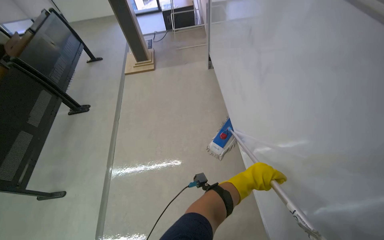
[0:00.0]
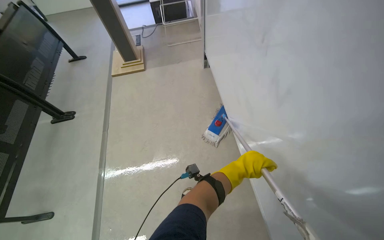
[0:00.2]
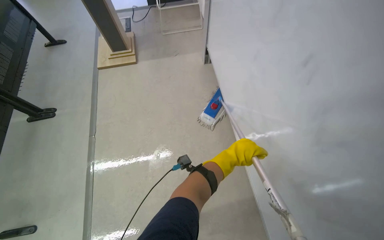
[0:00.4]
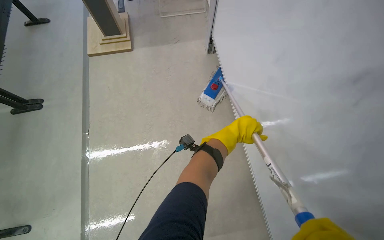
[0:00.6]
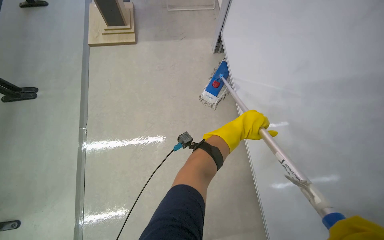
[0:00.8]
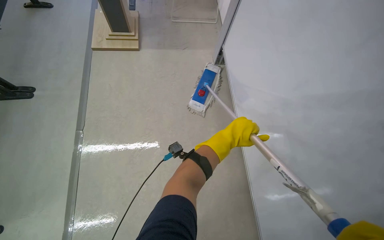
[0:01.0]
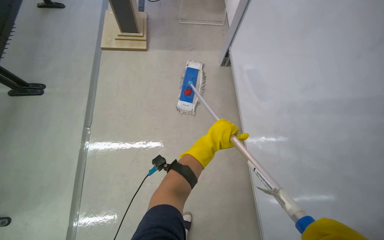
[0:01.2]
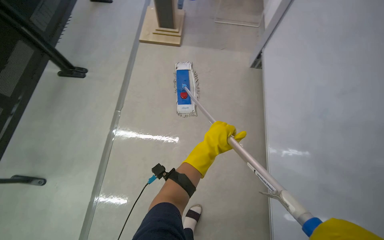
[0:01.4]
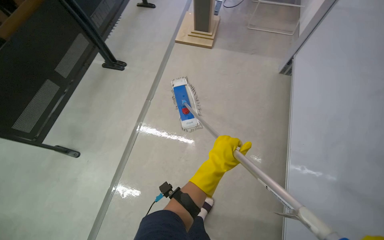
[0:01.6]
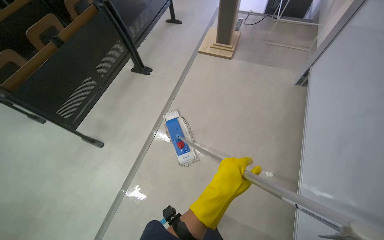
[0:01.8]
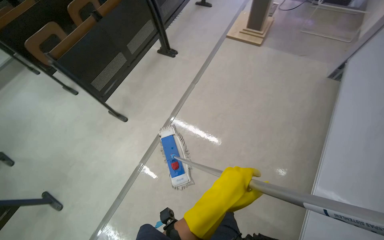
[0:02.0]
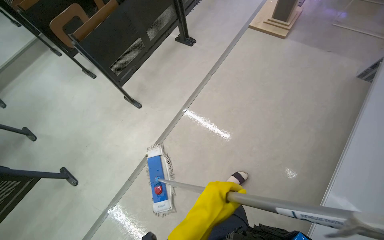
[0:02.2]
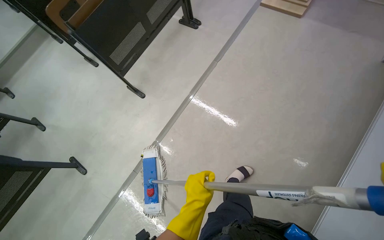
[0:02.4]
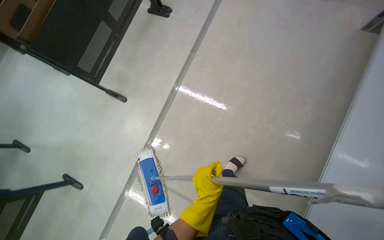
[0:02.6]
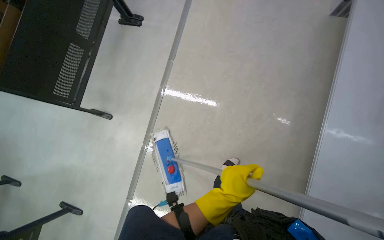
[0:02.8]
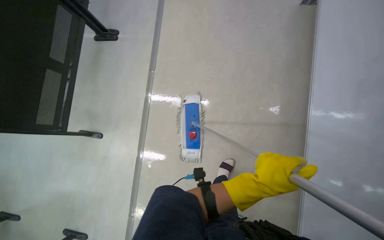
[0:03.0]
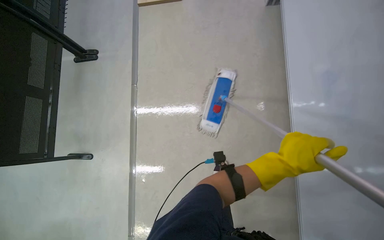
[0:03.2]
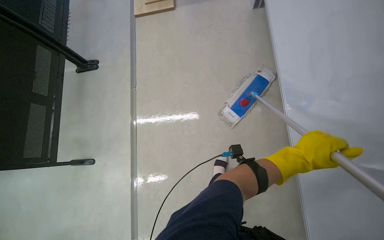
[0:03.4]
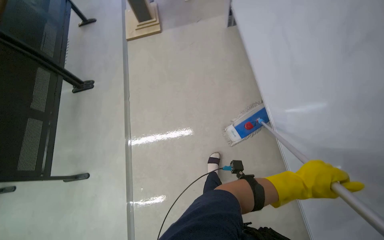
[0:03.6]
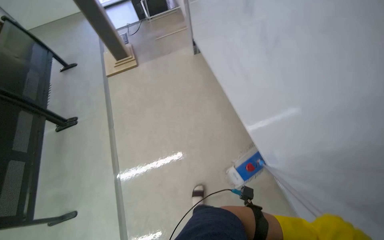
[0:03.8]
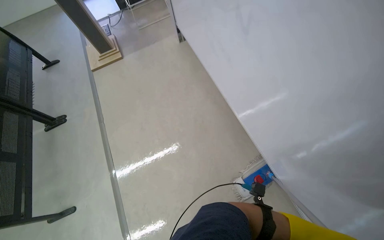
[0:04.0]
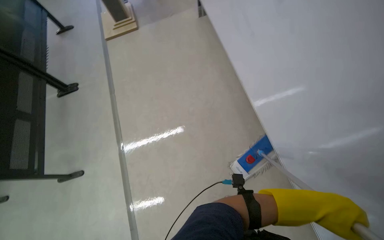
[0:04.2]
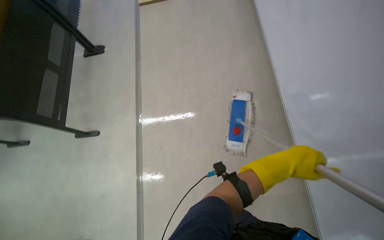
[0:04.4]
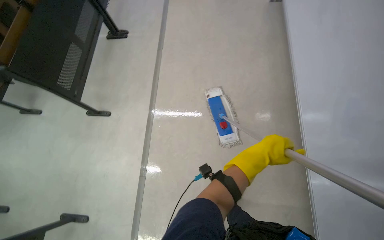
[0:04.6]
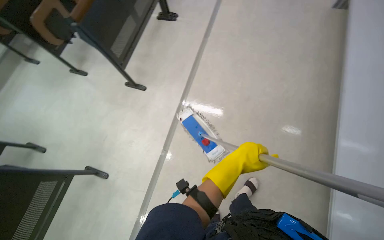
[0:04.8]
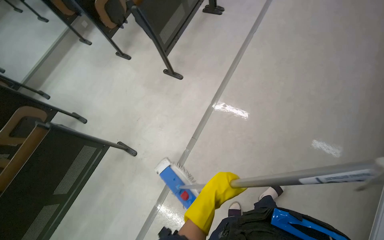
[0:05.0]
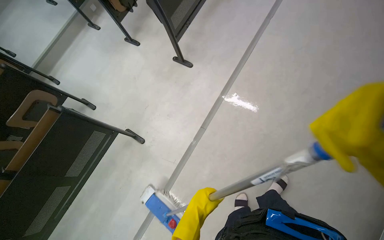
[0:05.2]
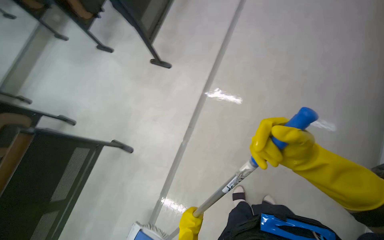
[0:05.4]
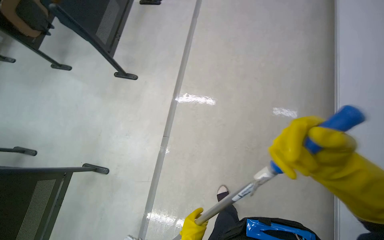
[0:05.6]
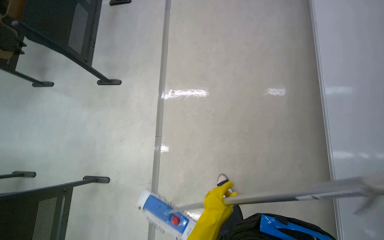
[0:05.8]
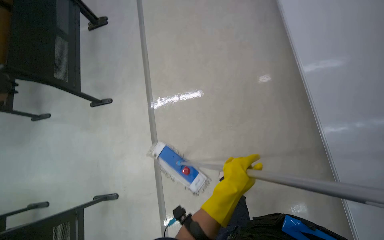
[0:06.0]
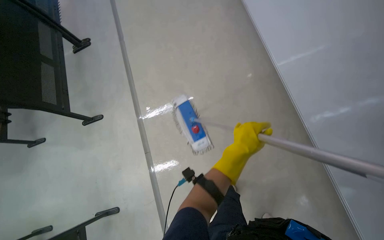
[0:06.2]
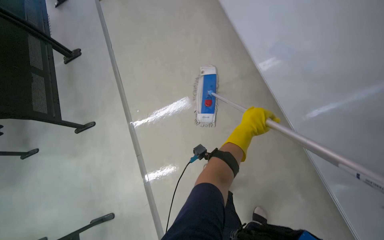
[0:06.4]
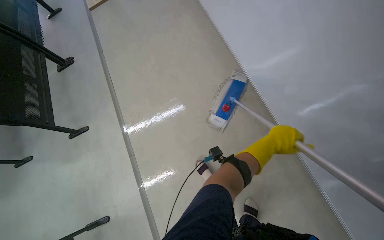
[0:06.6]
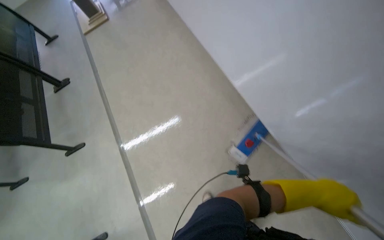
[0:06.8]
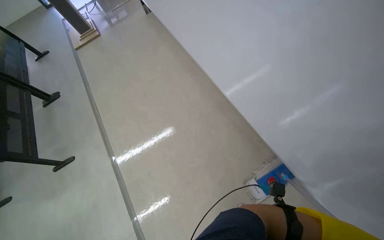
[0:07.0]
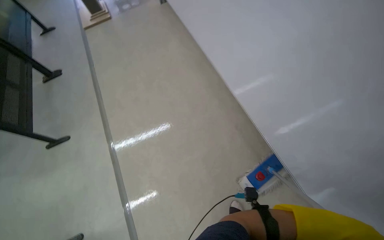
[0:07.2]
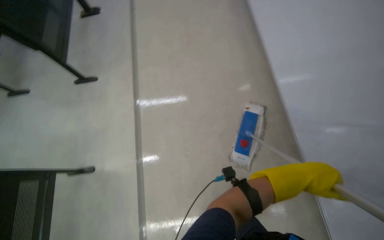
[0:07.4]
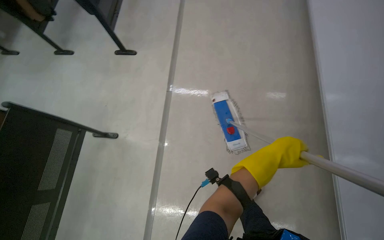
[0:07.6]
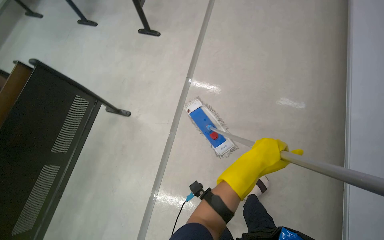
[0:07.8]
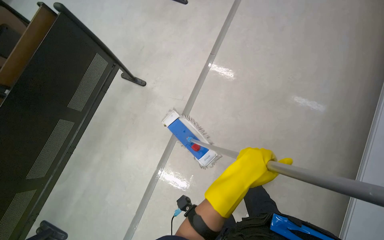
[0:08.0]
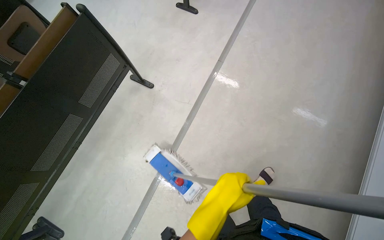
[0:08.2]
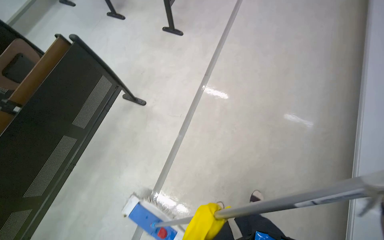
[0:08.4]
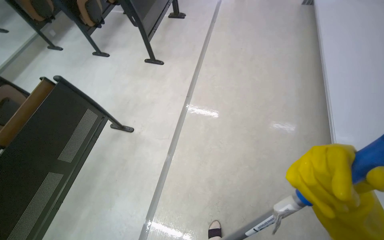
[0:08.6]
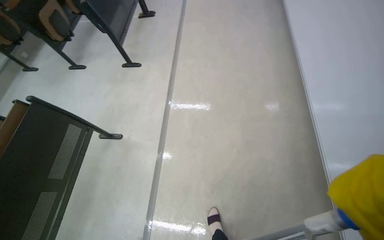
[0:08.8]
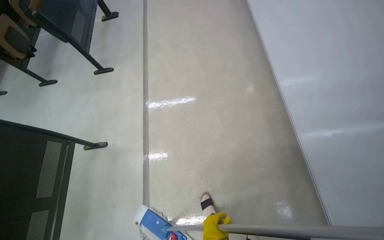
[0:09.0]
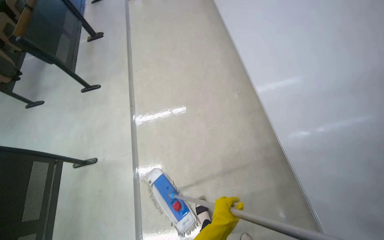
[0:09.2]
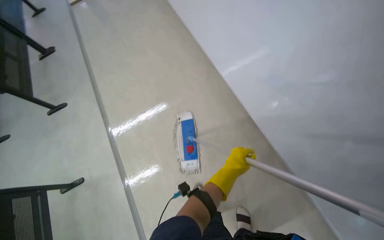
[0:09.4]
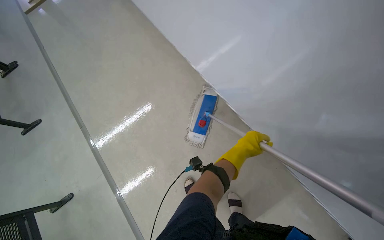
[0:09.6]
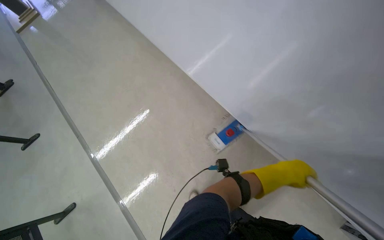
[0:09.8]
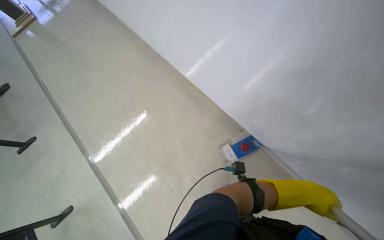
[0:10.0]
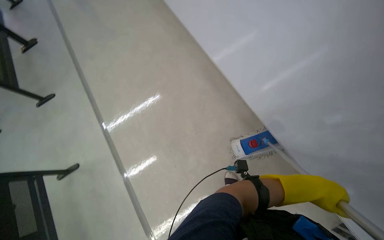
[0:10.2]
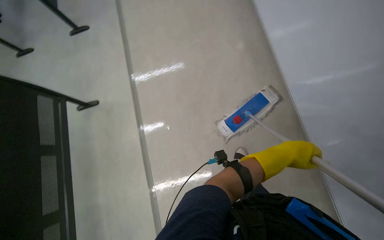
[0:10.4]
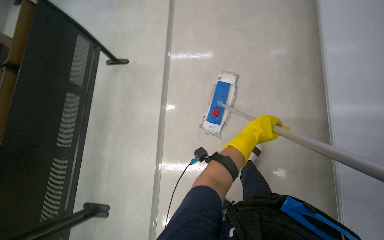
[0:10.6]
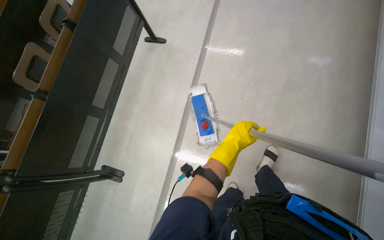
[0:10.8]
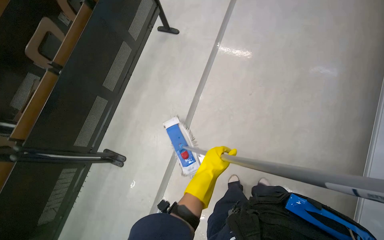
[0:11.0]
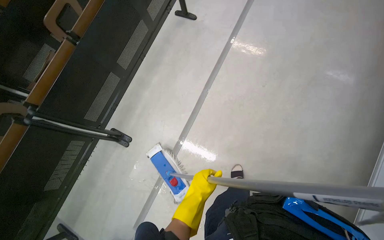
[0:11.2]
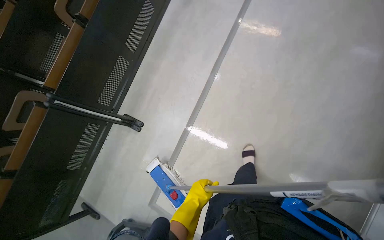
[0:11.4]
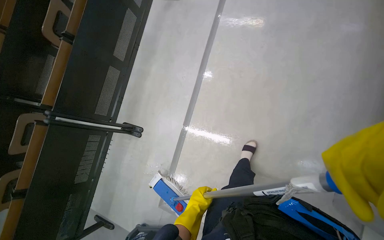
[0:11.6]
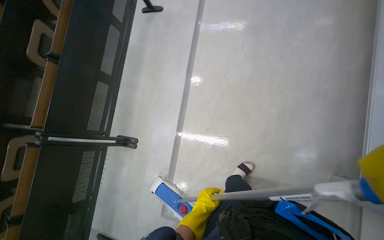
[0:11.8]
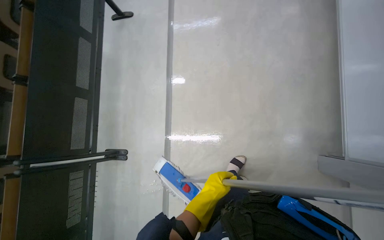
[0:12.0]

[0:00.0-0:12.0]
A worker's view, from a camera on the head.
Job: mopping floor.
The whole recording: Mopping lecture hall floor. The worker mops the floor of the lecture hall, moving chairs and re-wetting the mop as needed.
0:09.0 to 0:10.4: The wearer moves about 40 cm.

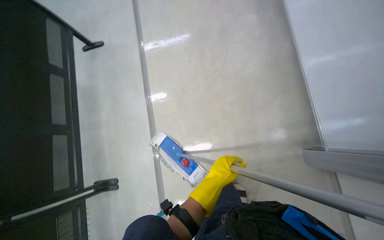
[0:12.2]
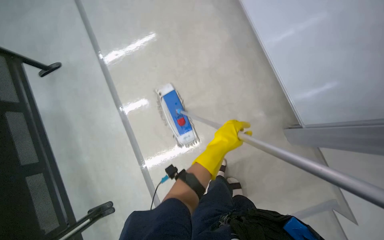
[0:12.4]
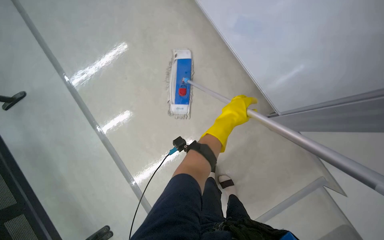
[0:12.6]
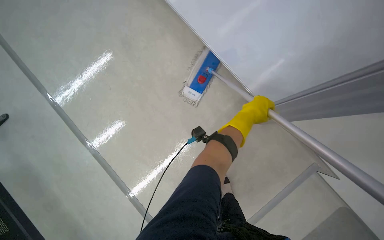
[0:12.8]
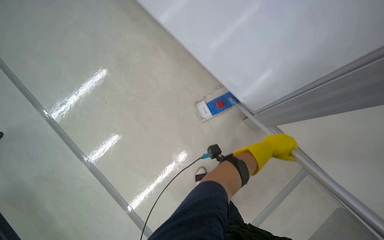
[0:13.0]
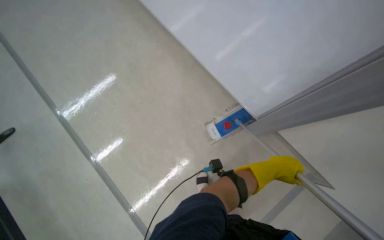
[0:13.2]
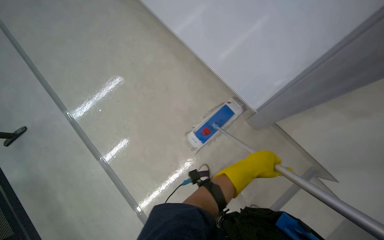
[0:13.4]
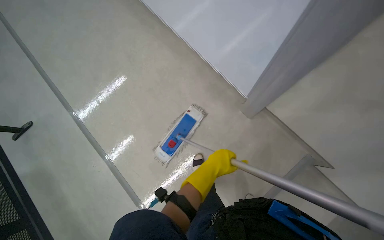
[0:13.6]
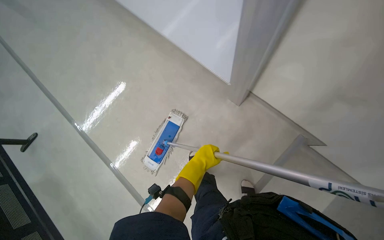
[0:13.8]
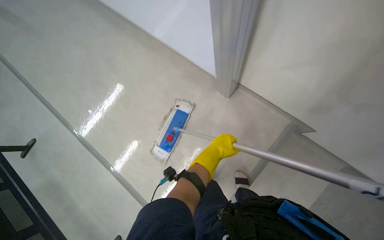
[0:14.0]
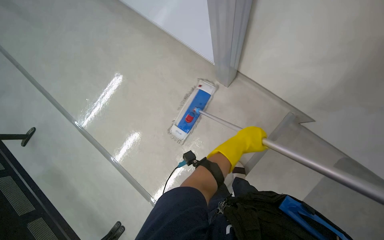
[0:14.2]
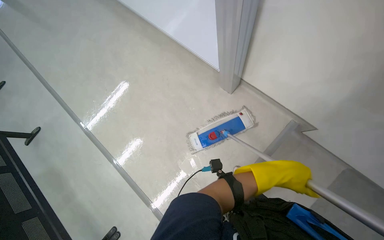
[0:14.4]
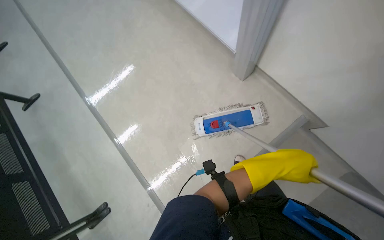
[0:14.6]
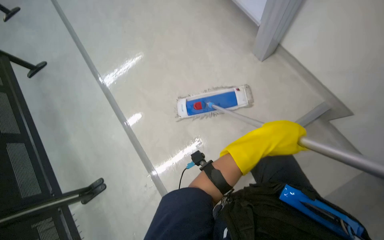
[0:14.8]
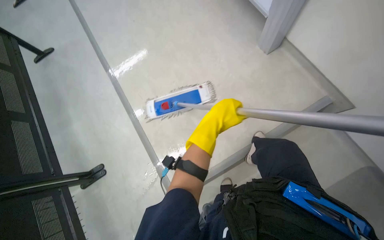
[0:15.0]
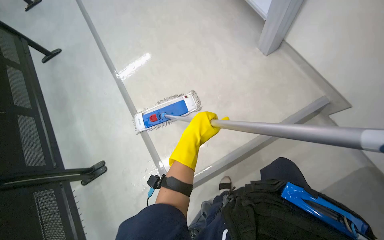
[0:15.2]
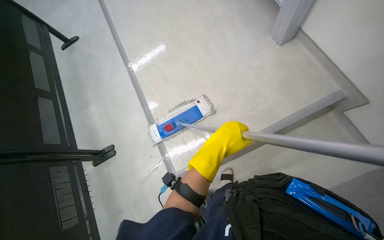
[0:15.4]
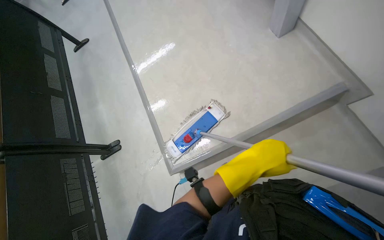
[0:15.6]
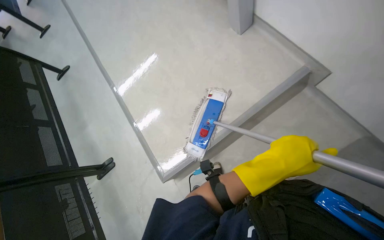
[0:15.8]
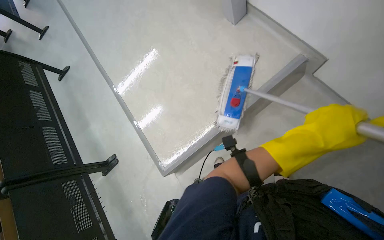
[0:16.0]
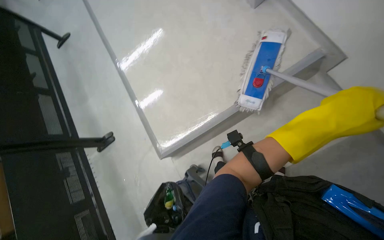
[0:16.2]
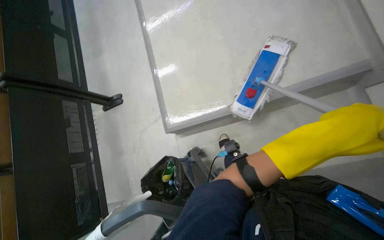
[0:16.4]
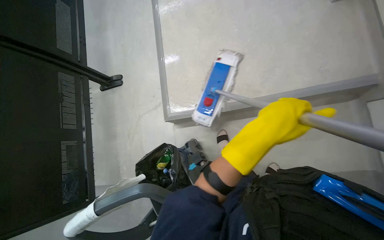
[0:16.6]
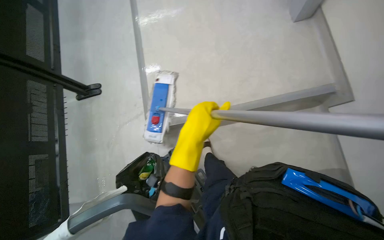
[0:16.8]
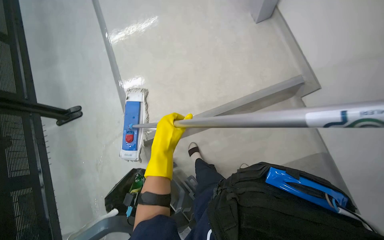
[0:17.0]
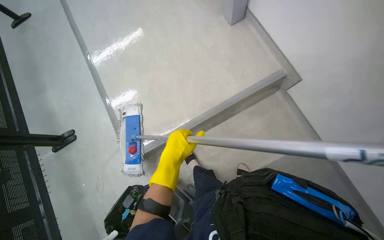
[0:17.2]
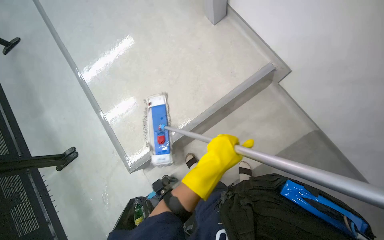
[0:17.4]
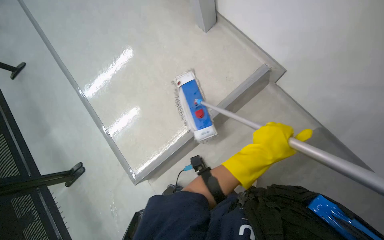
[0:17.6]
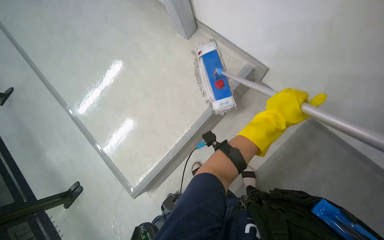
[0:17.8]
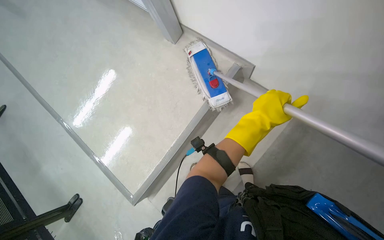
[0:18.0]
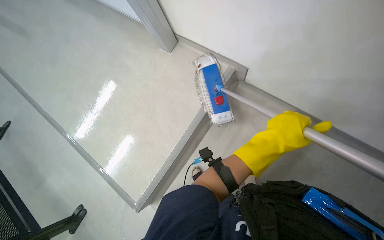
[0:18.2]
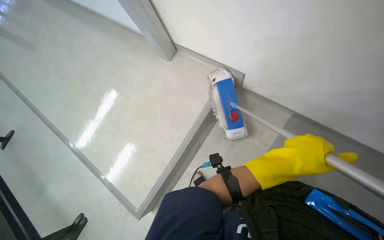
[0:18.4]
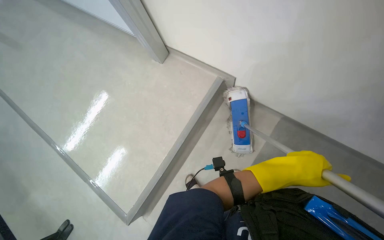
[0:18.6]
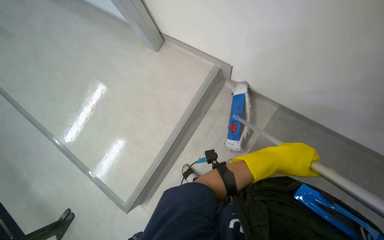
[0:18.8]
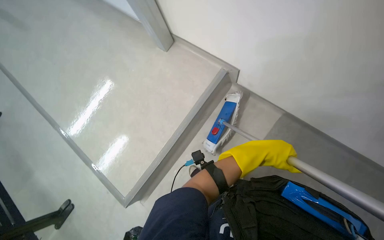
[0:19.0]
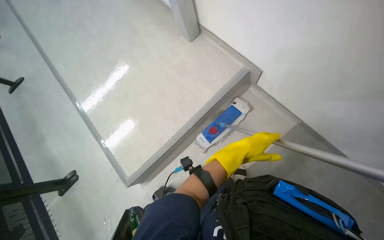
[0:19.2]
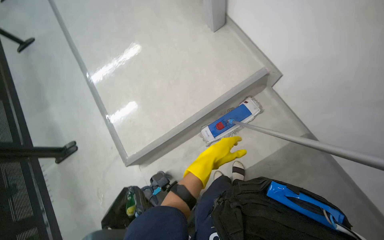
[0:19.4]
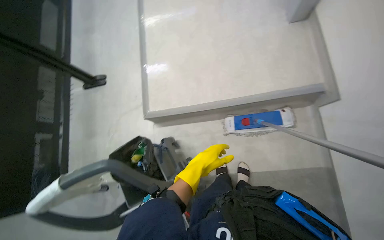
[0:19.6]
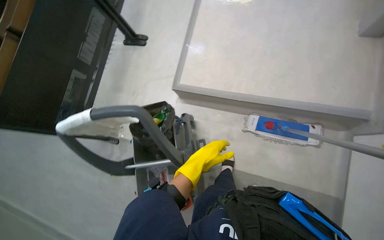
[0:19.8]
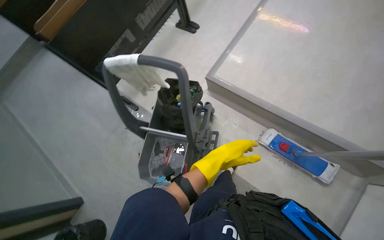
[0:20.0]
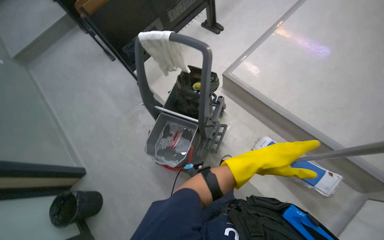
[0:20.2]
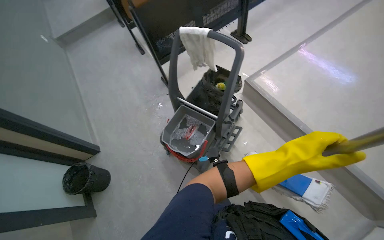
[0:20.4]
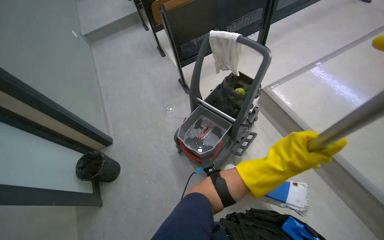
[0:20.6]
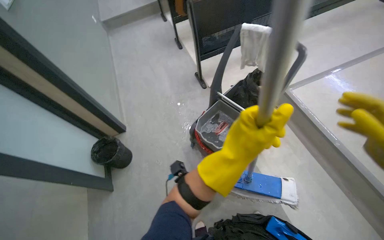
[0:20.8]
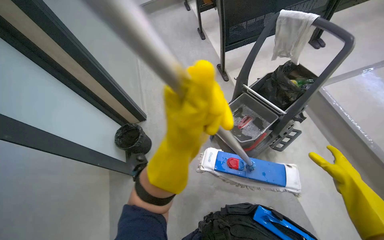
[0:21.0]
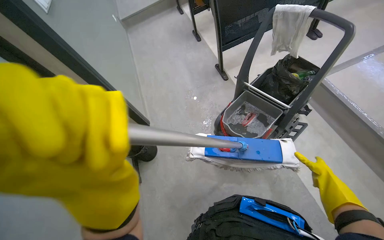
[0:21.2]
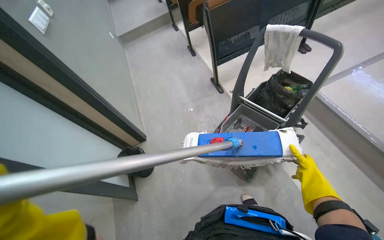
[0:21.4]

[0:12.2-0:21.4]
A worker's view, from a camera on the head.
Job: mopping floor.
The whole recording: Mopping lecture hall floor. The worker mops the floor of the lecture hall, moving chairs and re-wetting the mop as needed.
0:13.8 to 0:15.2: The left hand goes to the right and returns, approximately 10 cm each way.
0:15.2 to 0:16.8: The camera pitches downward, by roughly 15 degrees.
0:16.8 to 0:18.4: The view tilts approximately 10 degrees upward. The scene rotates counterclockwise by some 45 degrees.
0:18.4 to 0:19.8: The wearer looks roughly 70 degrees further to the left. The camera pitches downward, by approximately 20 degrees.
0:19.8 to 0:21.4: The wearer moves some 60 cm. The head turns to the left by about 55 degrees.
